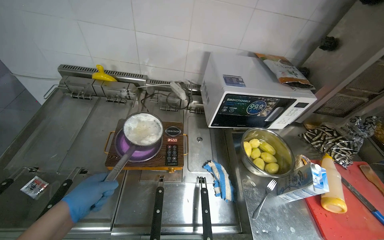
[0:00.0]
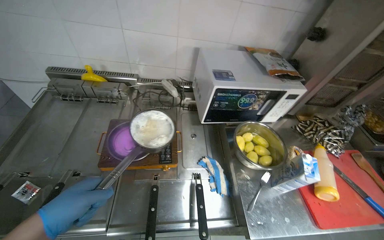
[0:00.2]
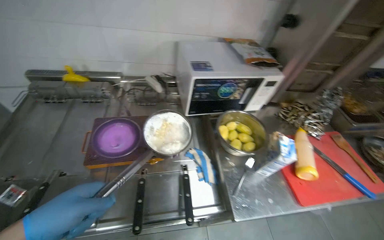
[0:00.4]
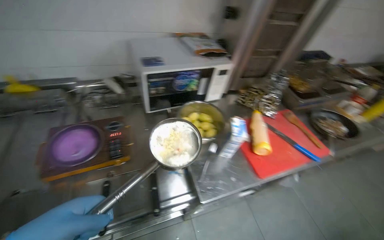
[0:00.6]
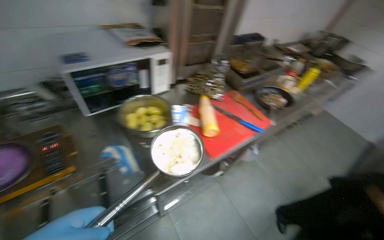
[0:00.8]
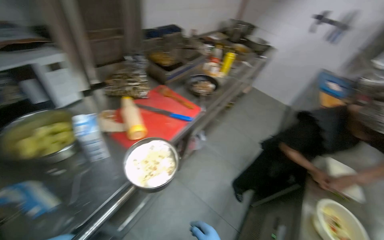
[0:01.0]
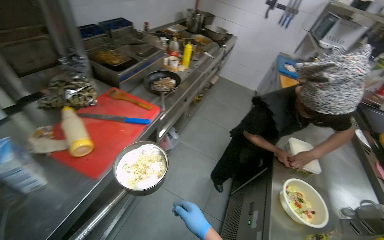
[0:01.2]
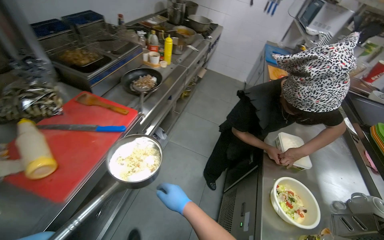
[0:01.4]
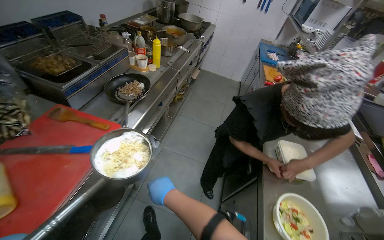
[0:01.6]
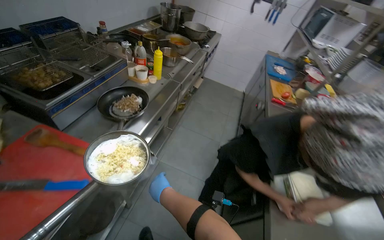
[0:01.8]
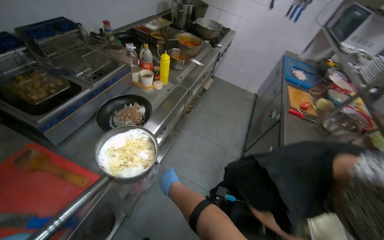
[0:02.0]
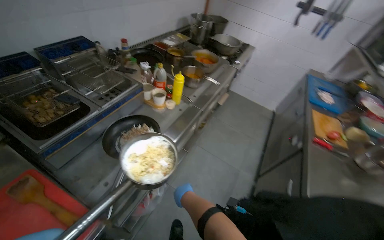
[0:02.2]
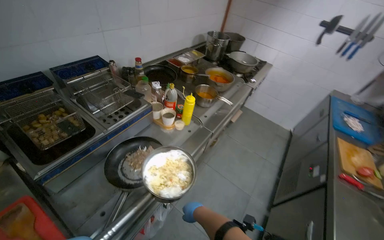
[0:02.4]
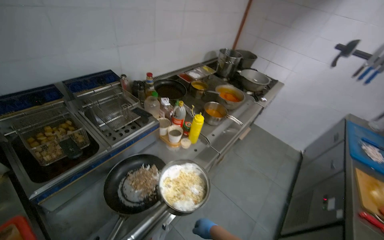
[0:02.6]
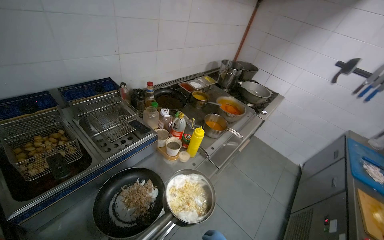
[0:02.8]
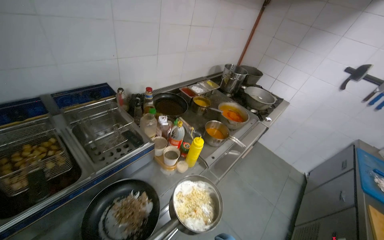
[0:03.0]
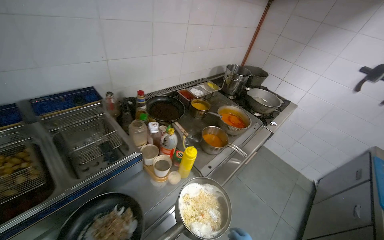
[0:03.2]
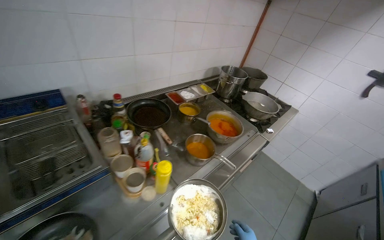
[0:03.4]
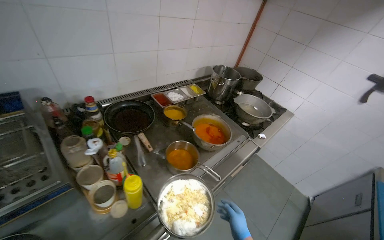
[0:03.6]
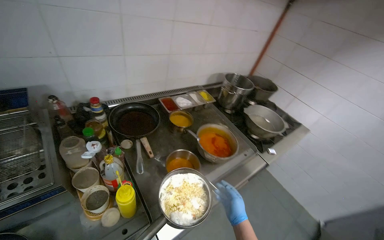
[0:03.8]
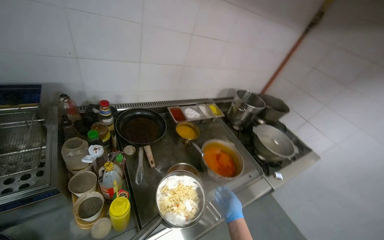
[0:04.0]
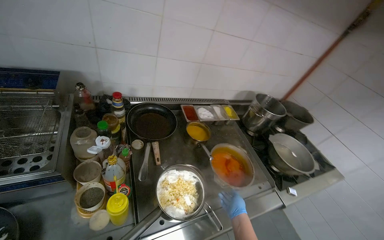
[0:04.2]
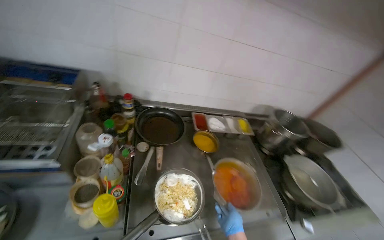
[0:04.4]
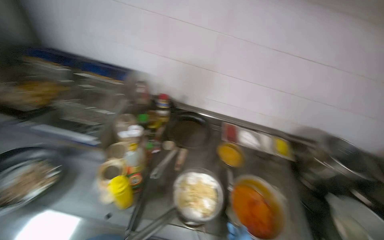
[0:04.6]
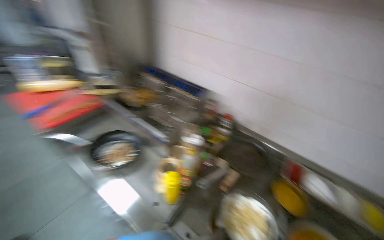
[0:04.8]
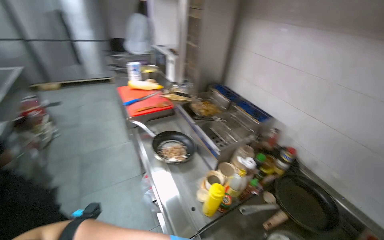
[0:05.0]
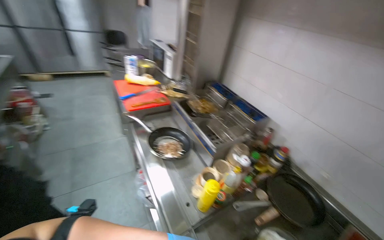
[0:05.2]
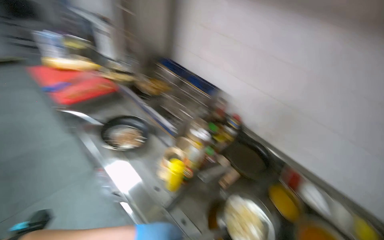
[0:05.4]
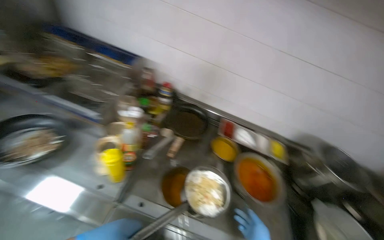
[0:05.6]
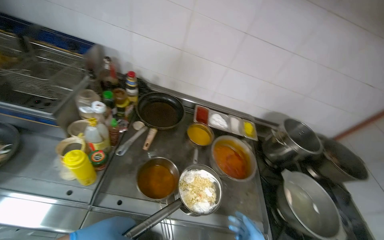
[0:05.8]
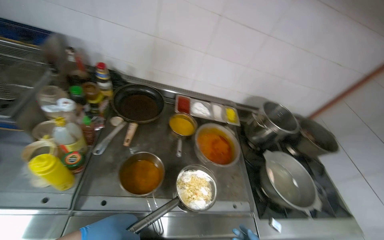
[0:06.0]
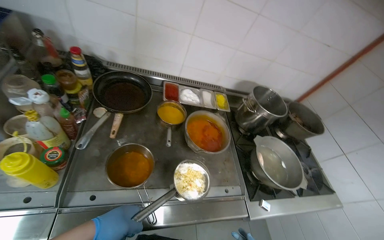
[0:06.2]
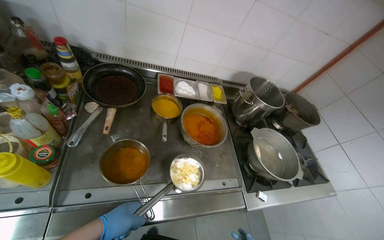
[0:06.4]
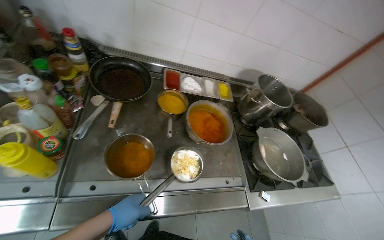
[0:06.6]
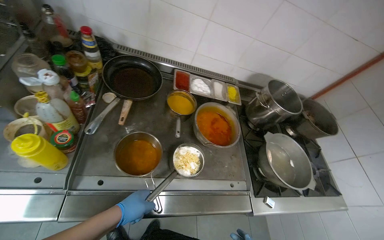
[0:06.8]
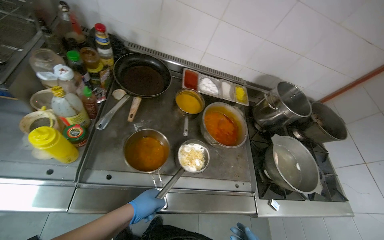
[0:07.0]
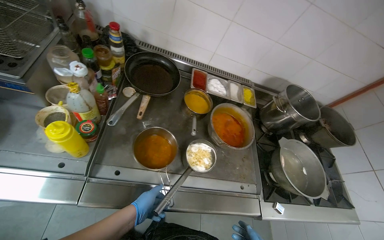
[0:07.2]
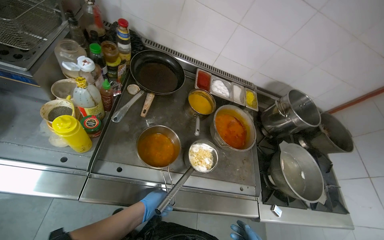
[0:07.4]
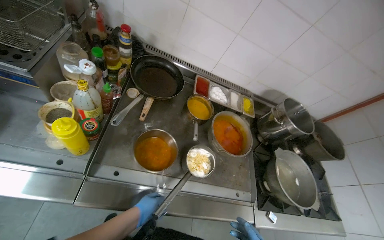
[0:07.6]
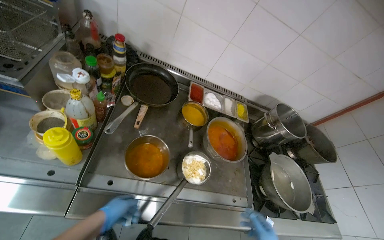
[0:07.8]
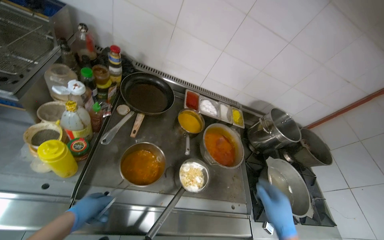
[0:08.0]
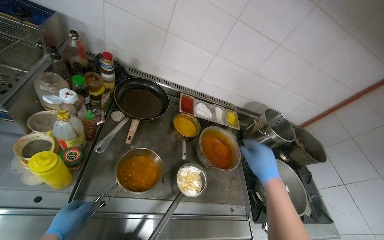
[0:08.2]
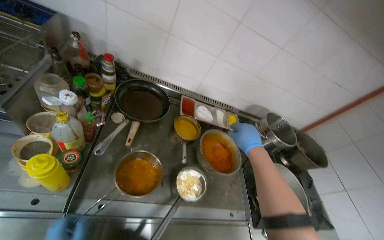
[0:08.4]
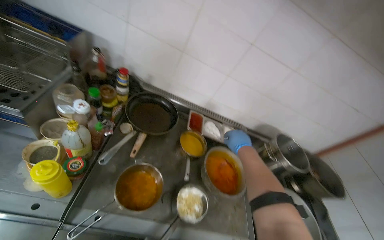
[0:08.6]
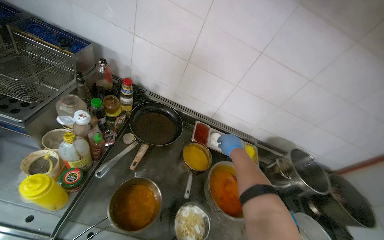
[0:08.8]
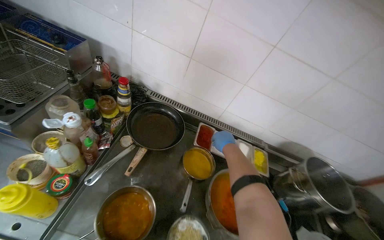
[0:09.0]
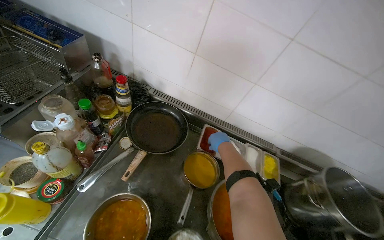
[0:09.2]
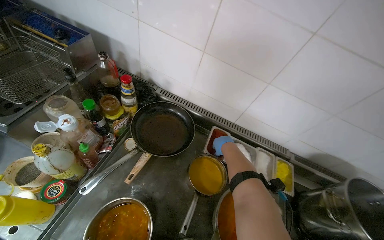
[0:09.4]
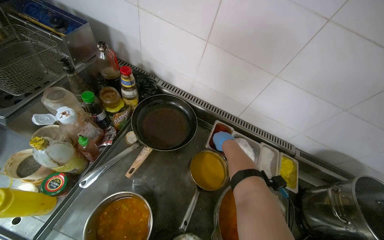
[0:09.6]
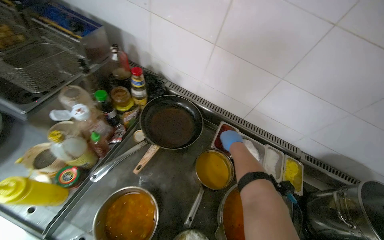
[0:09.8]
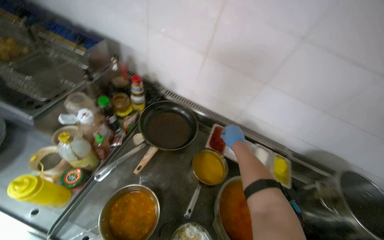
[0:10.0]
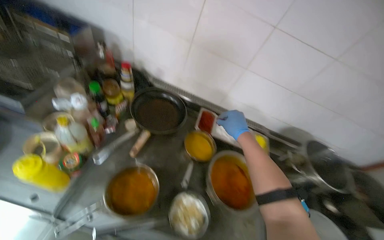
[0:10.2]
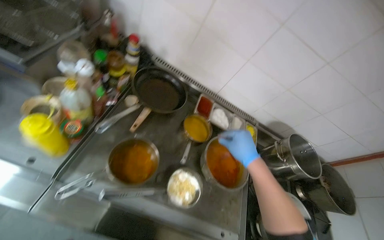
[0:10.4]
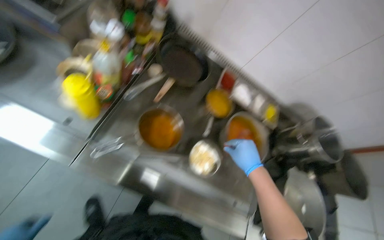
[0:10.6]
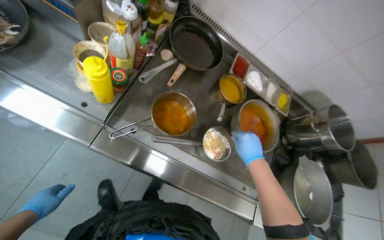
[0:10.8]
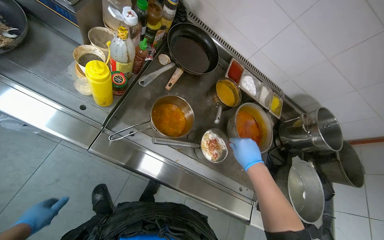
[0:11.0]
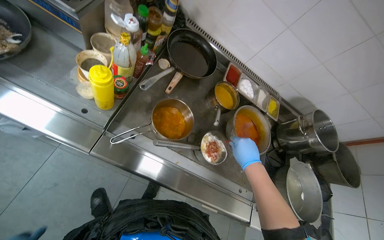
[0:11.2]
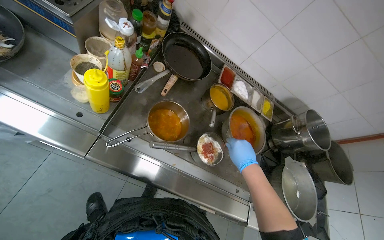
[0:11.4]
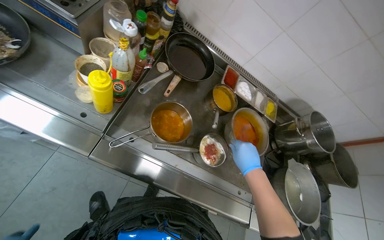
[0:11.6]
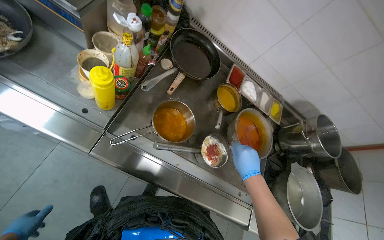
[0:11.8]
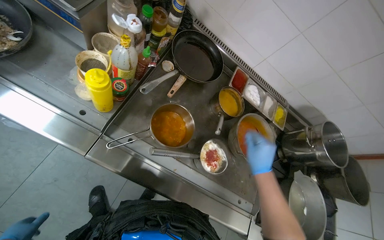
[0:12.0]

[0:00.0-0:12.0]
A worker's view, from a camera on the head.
Job: organizing items.
The whole recording: Organizing food containers in refrigerator. The worker organizes various food containers on the refrigerator shelves.
0:00.0 to 0:01.6: The camera is carried about 90 cm. The wearer's head swings some 70 degrees to the right.
0:01.6 to 0:03.0: The camera travels about 80 cm. The wearer looks some 25 degrees further to the left.
0:03.0 to 0:04.4: The wearer moves some 60 cm. The head turns to the left by some 35 degrees.
0:09.0 to 0:10.4: The right hand heads nearer to the camera, covering roughly 20 cm.

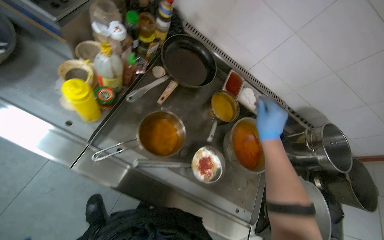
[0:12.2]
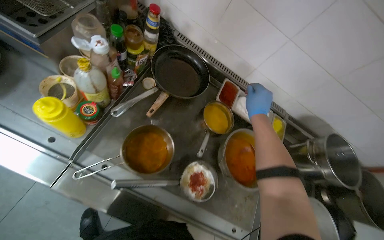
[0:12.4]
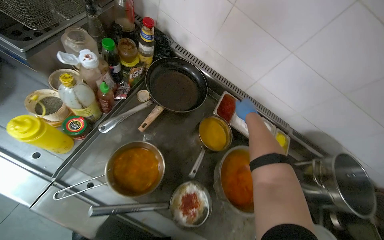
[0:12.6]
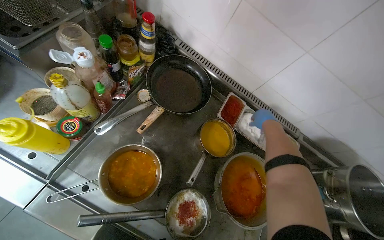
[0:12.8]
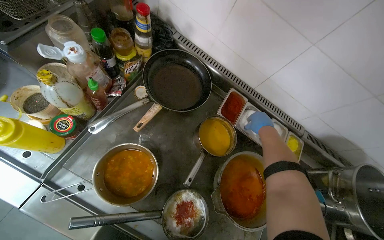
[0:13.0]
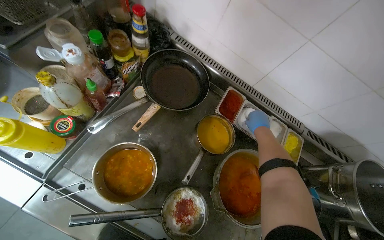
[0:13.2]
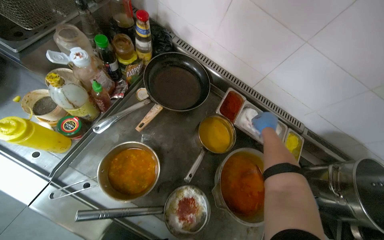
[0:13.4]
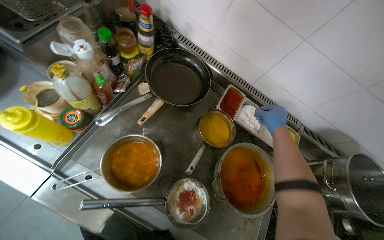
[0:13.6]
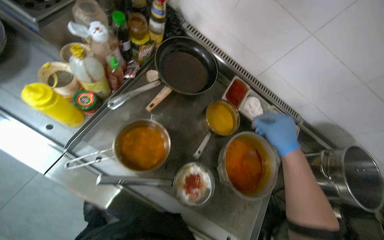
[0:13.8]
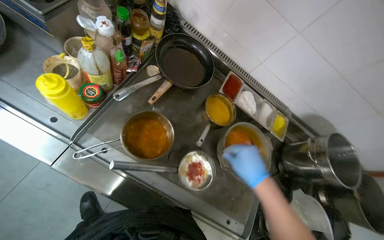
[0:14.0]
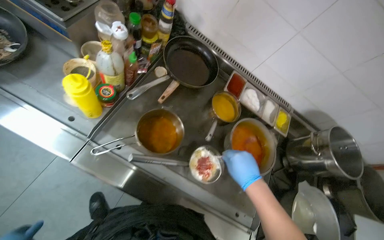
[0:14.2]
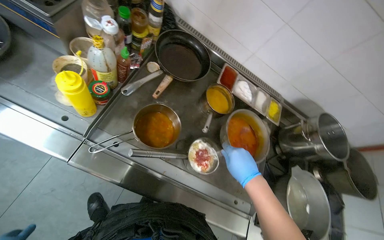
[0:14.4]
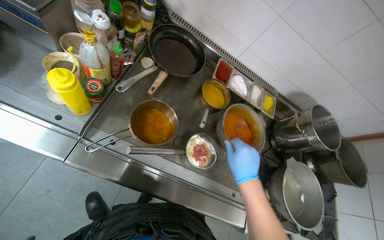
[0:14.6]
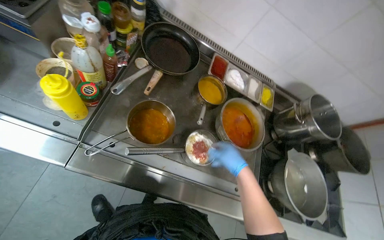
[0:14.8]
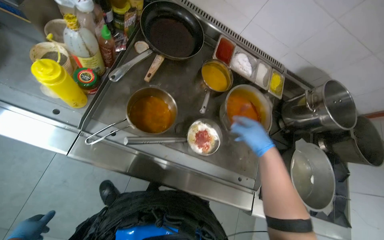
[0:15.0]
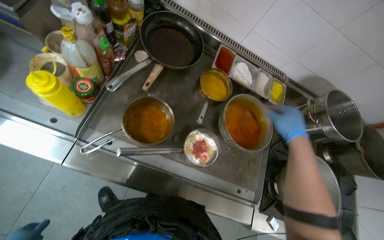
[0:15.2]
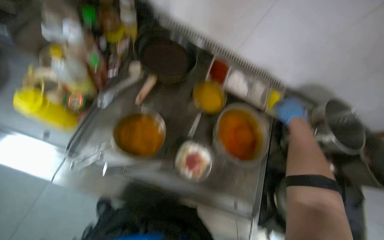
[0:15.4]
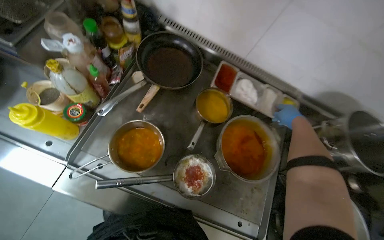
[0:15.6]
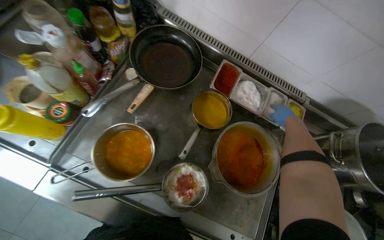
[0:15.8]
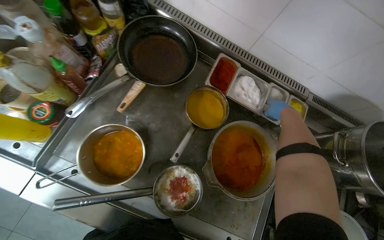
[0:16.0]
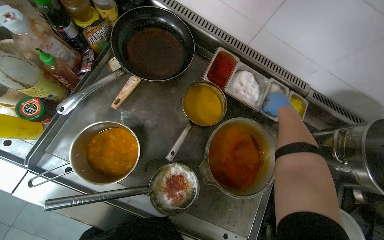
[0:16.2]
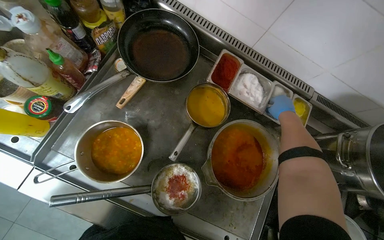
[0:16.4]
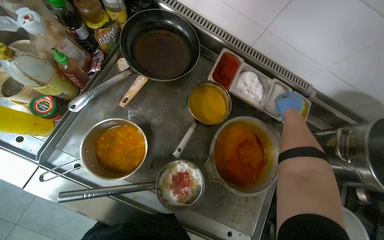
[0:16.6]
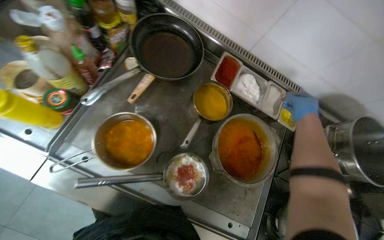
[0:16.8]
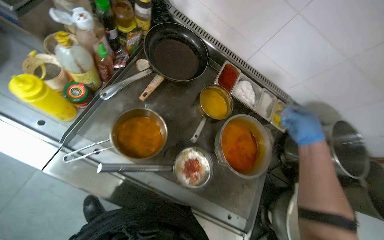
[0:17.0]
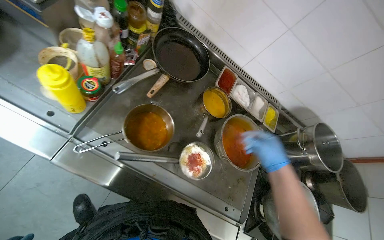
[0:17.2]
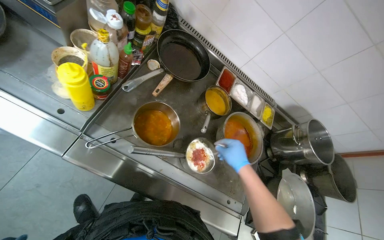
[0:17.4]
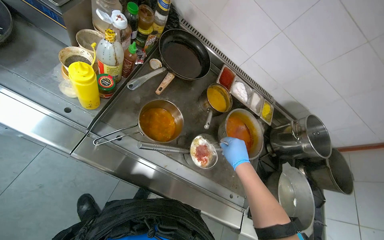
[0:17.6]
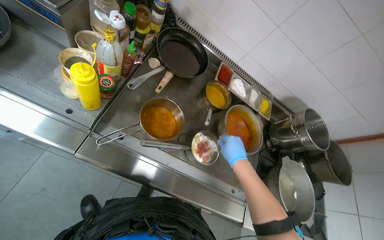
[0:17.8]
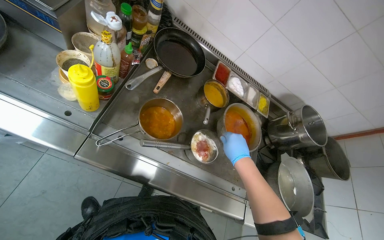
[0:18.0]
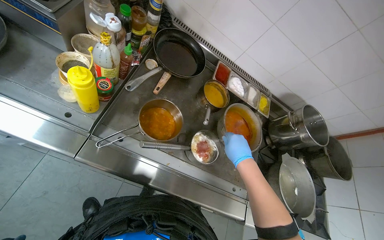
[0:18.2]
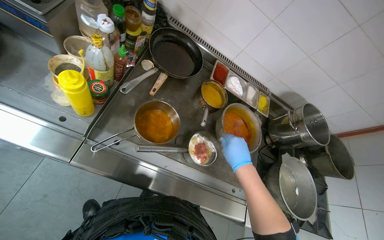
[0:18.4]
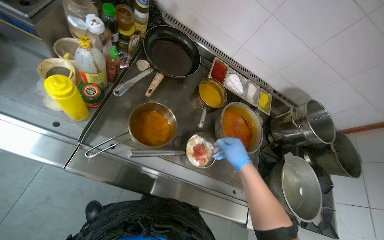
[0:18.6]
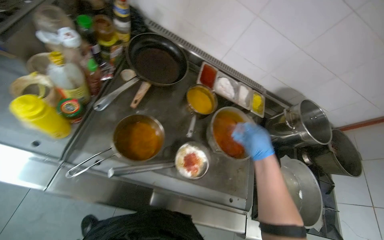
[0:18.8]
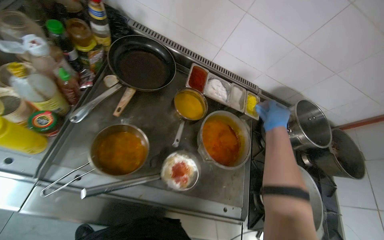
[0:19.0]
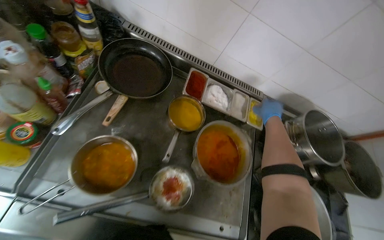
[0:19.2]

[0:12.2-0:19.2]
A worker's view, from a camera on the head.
Job: organizing items.
The whole recording: Organizing food containers in refrigerator. The worker organizes various food containers on the refrigerator shelves.
0:12.2 to 0:13.6: The right hand travels farther from the camera and to the right by approximately 30 cm.
0:13.6 to 0:15.0: The right hand heads down the picture and to the left, covering some 30 cm.
0:15.0 to 0:16.4: The right hand is displaced farther from the camera, up the picture and to the right by roughly 50 cm.
0:16.4 to 0:17.8: The view pans to the right by approximately 15 degrees. The right hand travels to the left and down the picture by approximately 40 cm.
0:17.8 to 0:19.2: The right hand moves to the right and up the picture, roughly 35 cm.
